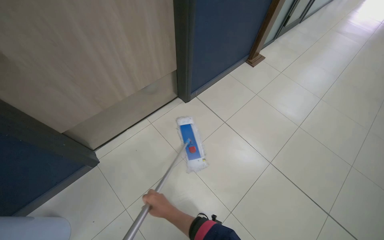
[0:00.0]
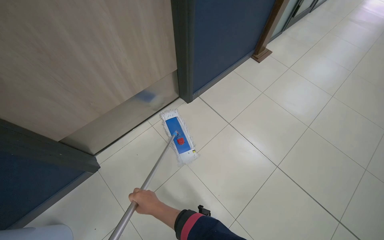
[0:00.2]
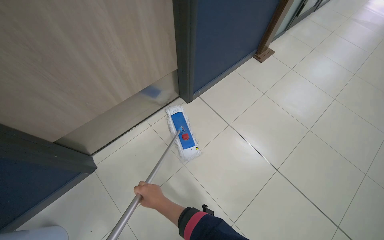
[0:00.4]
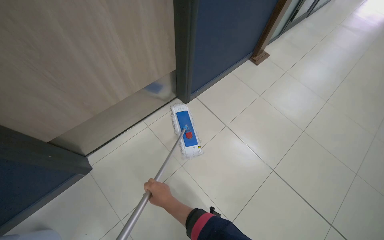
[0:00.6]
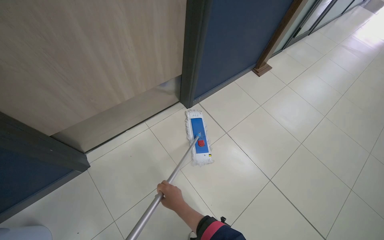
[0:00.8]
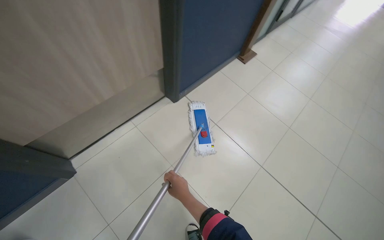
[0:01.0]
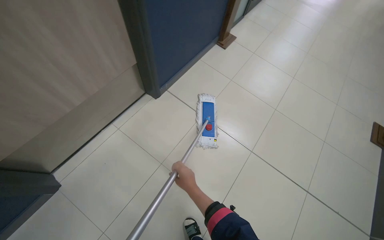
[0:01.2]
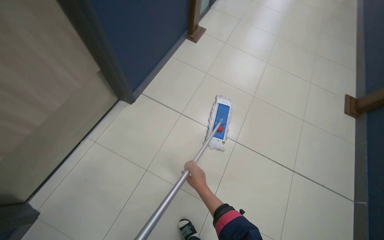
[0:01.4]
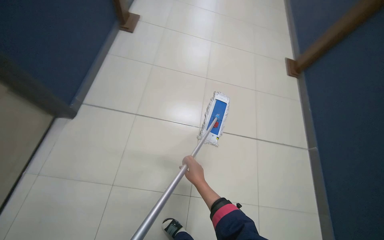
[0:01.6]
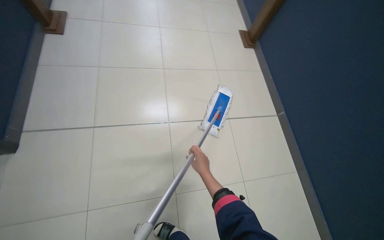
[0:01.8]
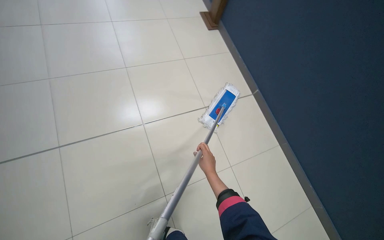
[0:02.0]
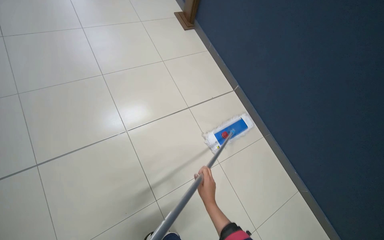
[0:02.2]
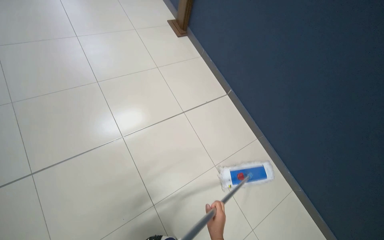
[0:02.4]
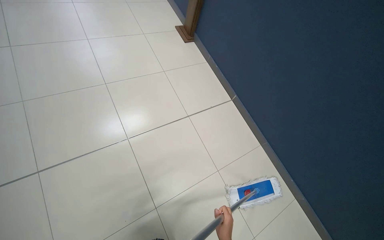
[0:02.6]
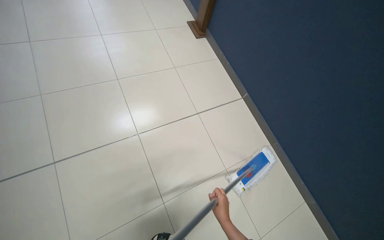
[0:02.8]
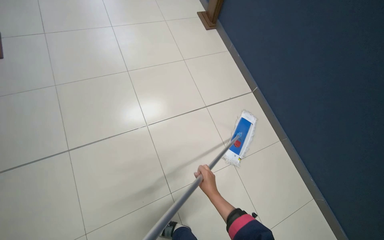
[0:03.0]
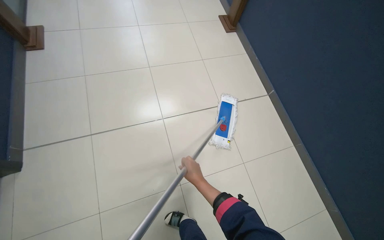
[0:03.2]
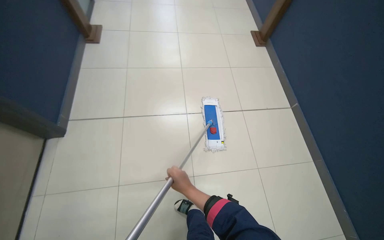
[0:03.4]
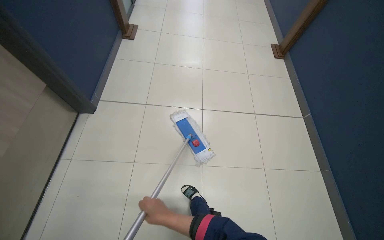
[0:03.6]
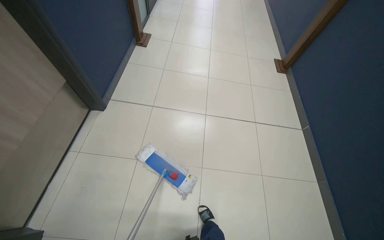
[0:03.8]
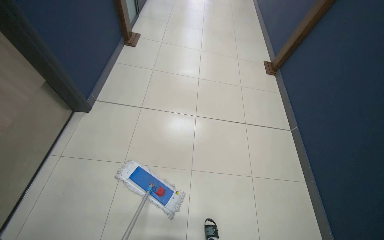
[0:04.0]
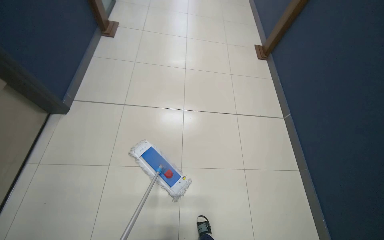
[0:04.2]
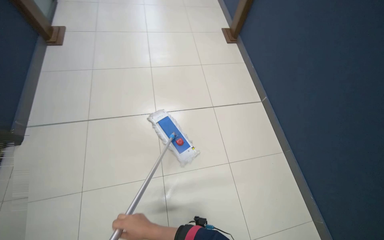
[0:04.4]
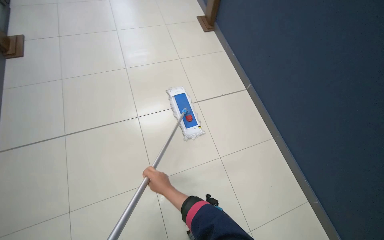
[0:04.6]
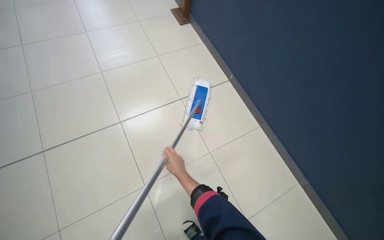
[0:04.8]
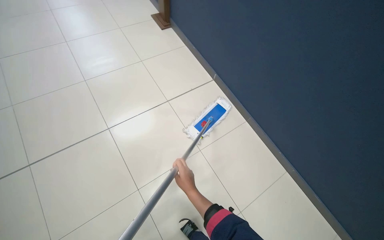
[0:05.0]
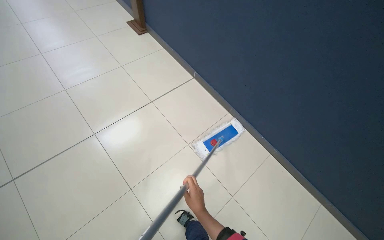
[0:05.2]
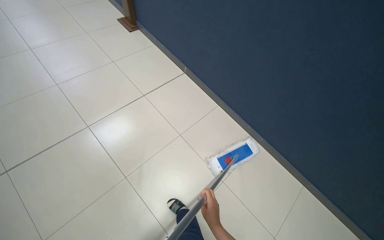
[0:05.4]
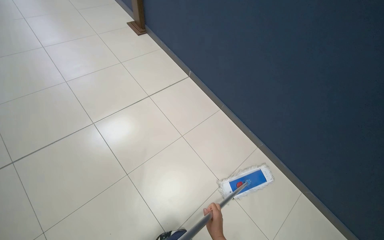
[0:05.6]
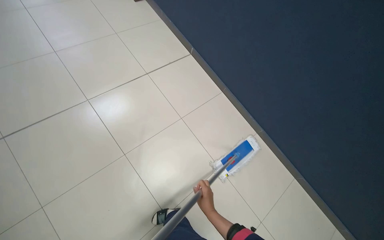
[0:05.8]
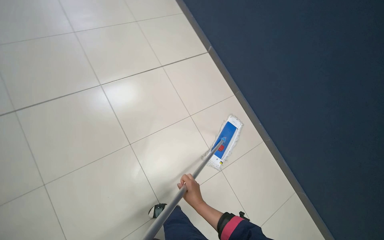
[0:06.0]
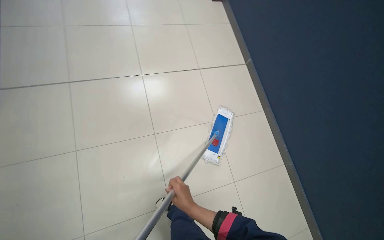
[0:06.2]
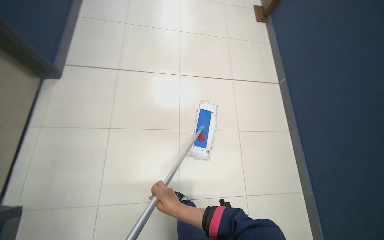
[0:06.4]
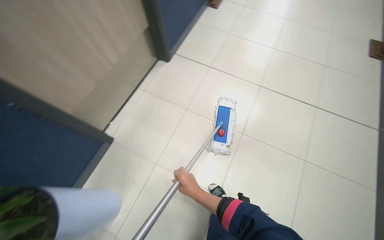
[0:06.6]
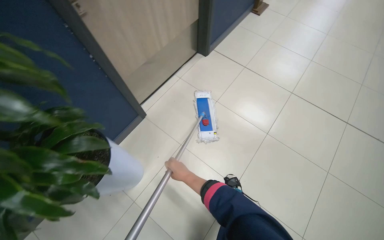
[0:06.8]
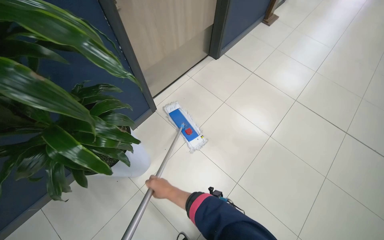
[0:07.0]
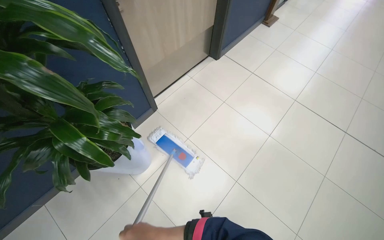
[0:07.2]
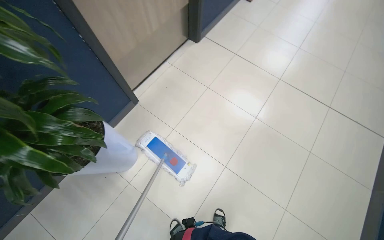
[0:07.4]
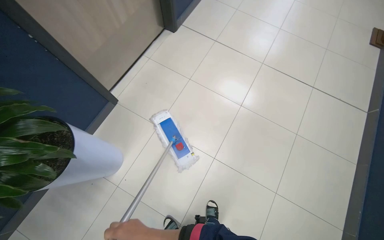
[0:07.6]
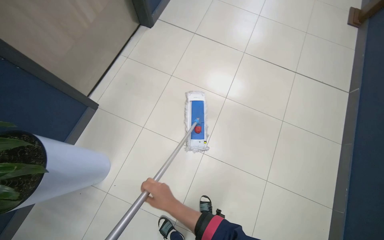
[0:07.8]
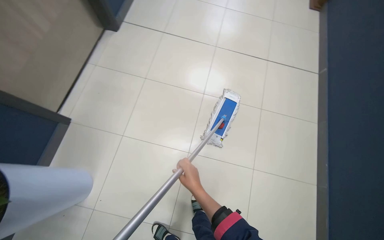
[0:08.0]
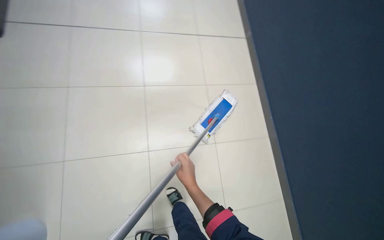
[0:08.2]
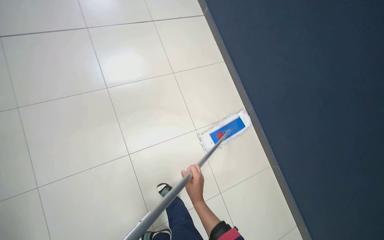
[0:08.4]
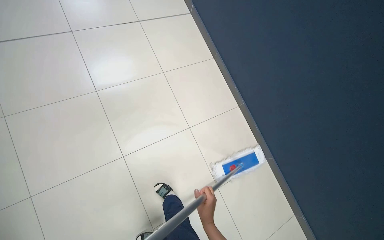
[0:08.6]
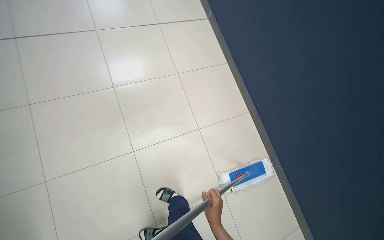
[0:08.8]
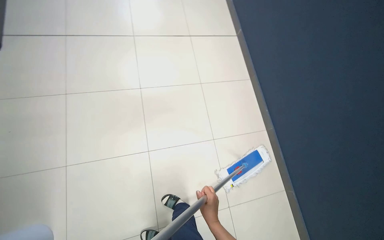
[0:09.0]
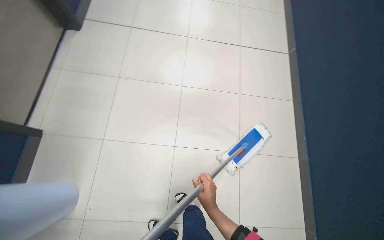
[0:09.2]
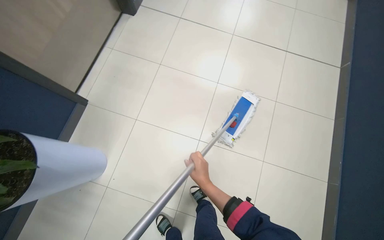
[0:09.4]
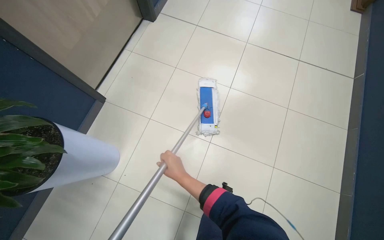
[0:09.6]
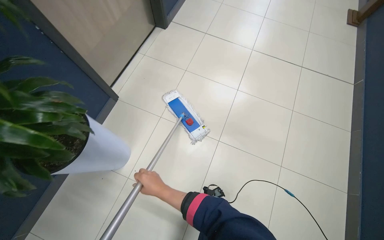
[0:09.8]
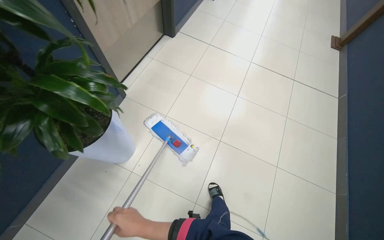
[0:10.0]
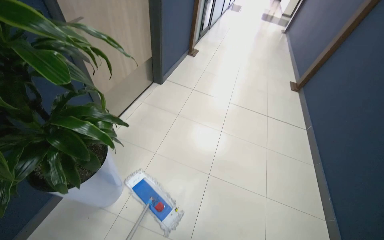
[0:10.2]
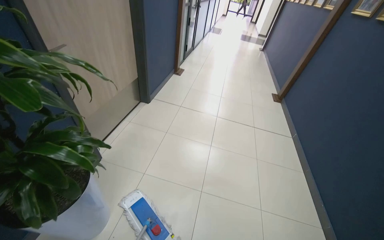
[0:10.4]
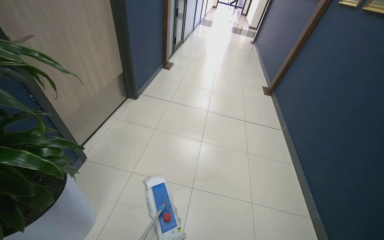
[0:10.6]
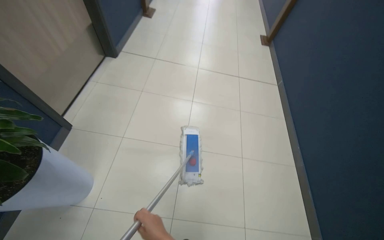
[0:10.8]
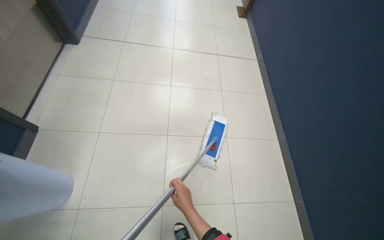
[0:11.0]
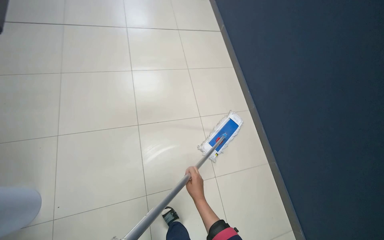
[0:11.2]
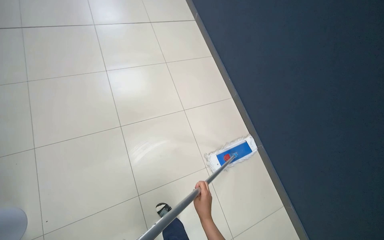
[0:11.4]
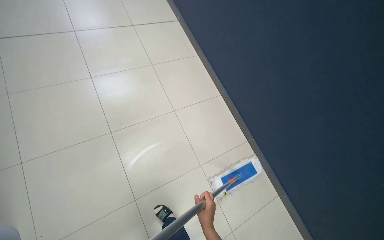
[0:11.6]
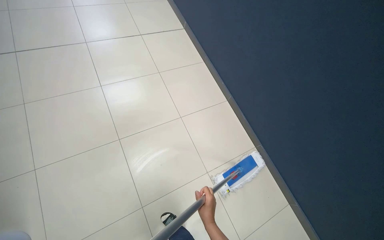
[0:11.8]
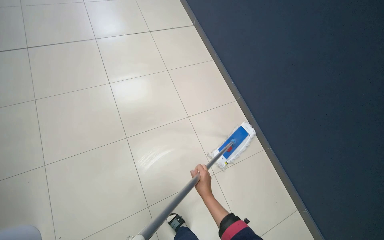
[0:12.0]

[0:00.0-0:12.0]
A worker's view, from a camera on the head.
Job: mopping floor.
The whole recording: Mopping hallway floor. The worker mops the tiled floor in the hallway.
0:00.0 to 0:01.6: The wearer looks approximately 40 degrees further to the right.
0:01.6 to 0:03.0: The wearer looks approximately 30 degrees further to the right.
0:03.0 to 0:04.4: The wearer's head swings about 20 degrees to the left.
0:04.4 to 0:06.0: The wearer looks some 20 degrees further to the right.
0:07.6 to 0:09.0: The head rotates some 20 degrees to the right.
0:09.0 to 0:10.4: The head travels about 50 cm. The wearer looks about 25 degrees further upward.
0:10.4 to 0:12.0: The camera pitches downward, by approximately 25 degrees.

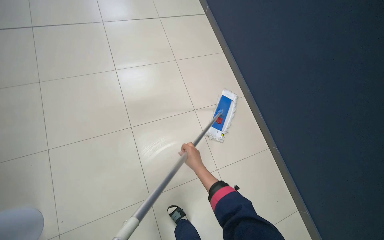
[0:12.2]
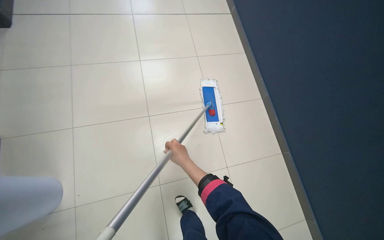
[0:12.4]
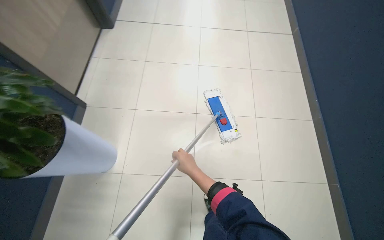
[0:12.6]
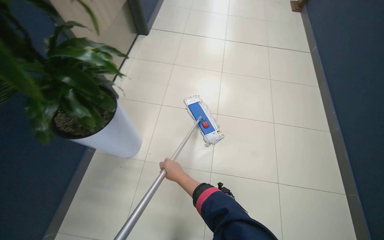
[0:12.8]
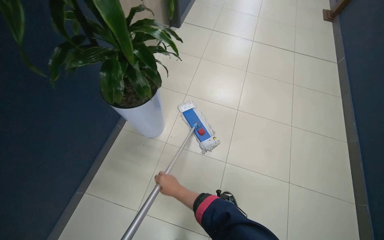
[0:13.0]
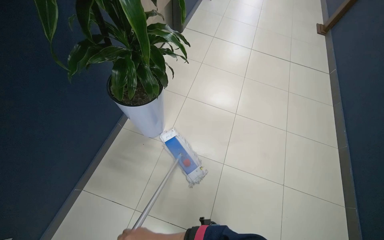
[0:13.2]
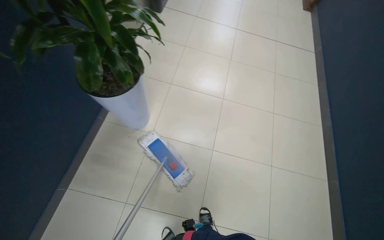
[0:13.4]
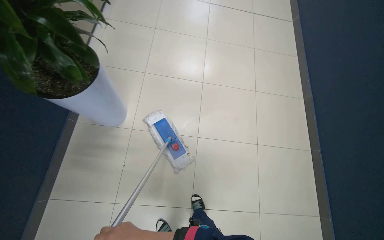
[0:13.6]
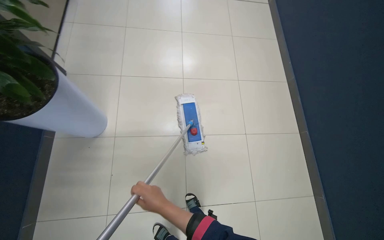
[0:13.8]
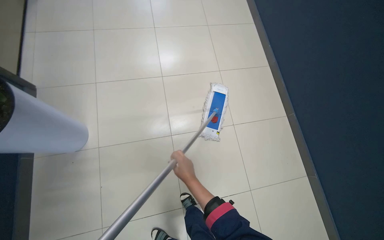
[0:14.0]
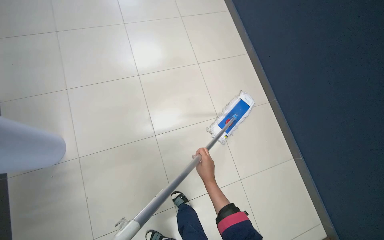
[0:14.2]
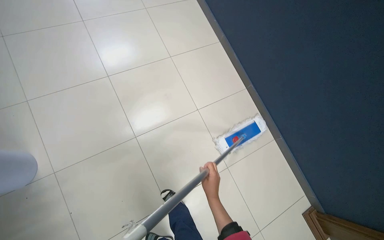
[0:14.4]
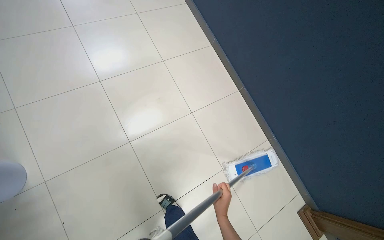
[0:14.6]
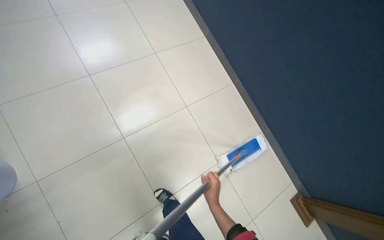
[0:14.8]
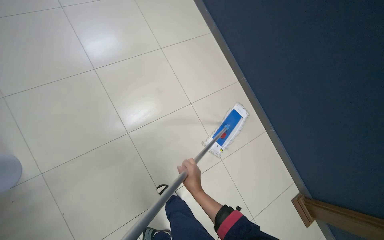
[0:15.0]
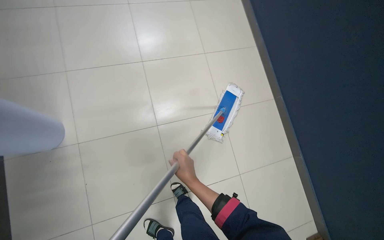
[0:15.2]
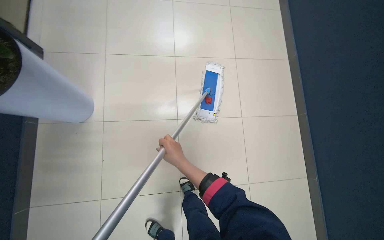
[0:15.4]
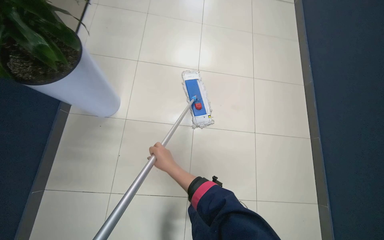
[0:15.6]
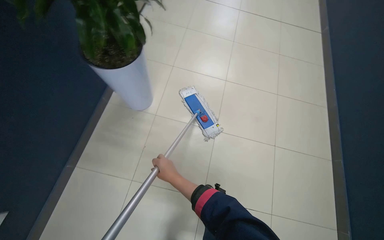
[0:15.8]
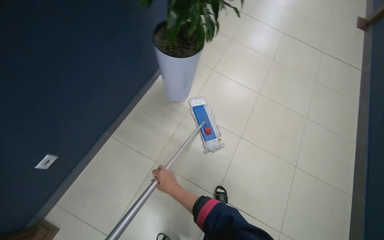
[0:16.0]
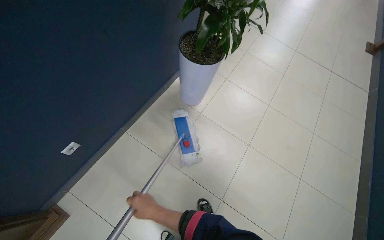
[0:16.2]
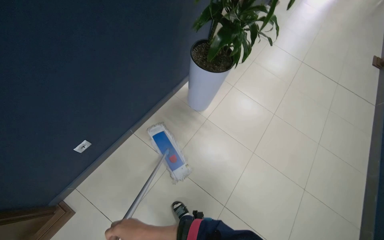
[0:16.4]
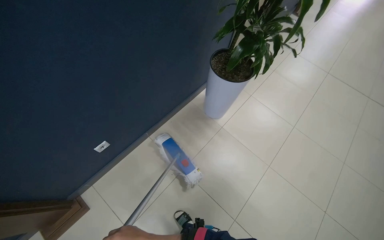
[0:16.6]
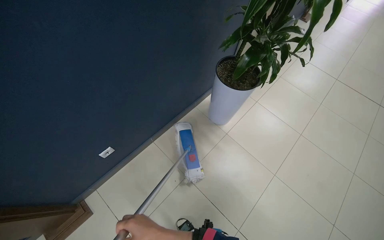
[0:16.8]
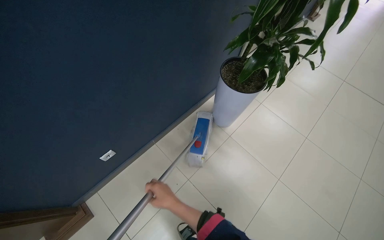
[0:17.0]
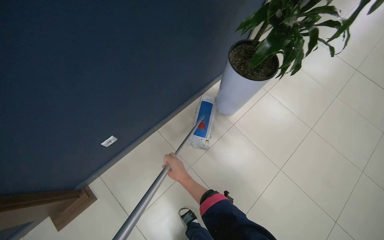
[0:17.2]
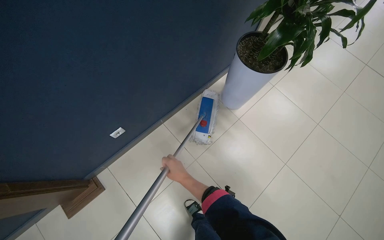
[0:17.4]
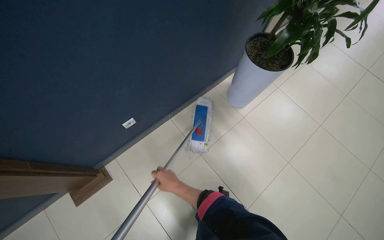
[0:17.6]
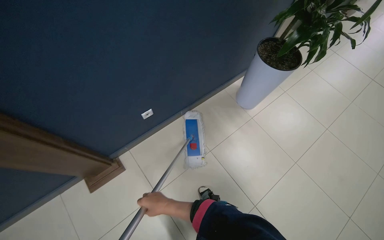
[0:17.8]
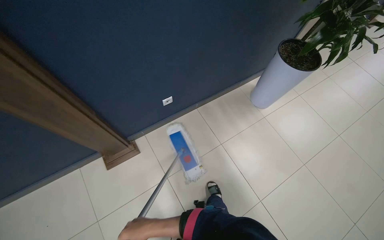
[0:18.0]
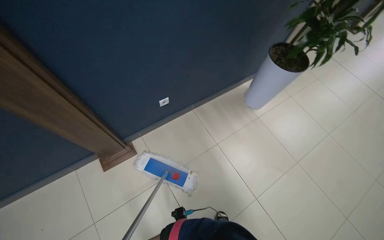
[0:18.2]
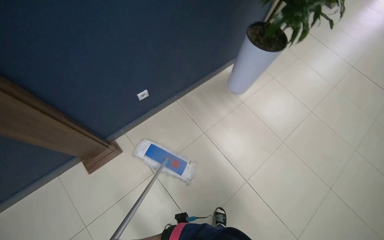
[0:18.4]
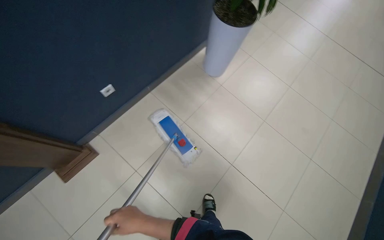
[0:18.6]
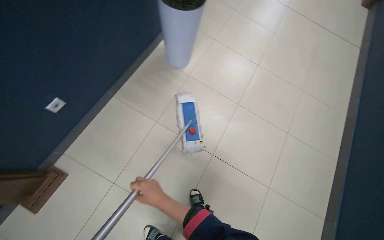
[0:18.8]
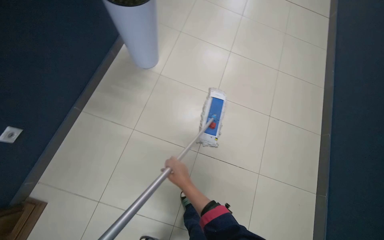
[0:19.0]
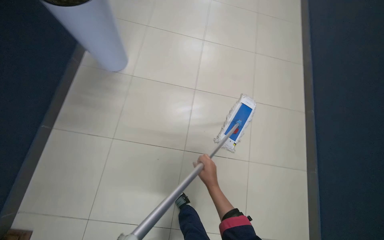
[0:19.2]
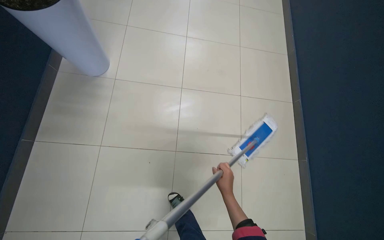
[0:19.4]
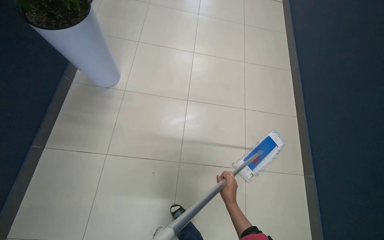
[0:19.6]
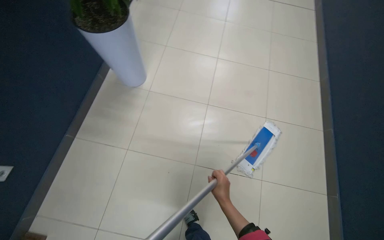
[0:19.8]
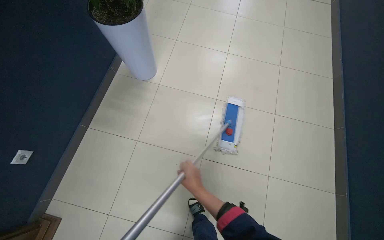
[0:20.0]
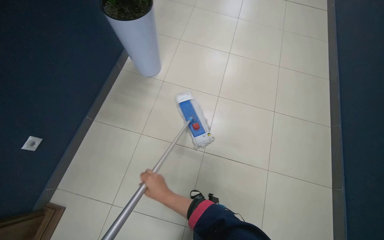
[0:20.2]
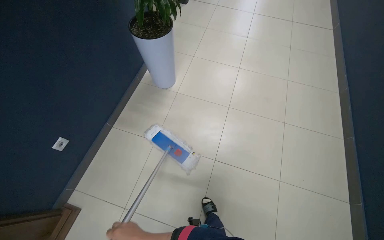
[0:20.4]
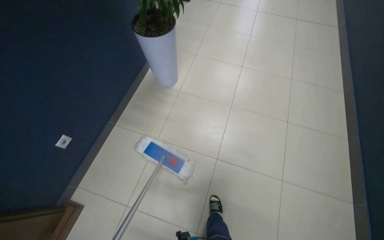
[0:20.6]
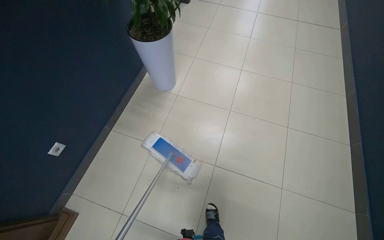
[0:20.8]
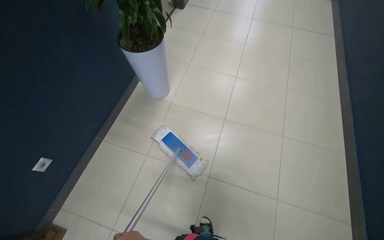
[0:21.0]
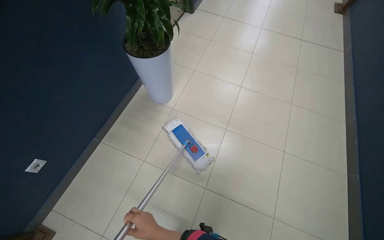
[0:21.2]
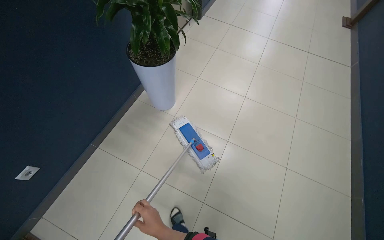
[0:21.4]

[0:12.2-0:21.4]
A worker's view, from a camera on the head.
Job: mopping floor.
The whole recording: Mopping hallway floor. The worker mops the tiled floor in the hallway.
0:12.2 to 0:13.8: The scene turns about 35 degrees counterclockwise in the picture.
0:18.4 to 0:19.8: The camera is carried about 50 cm. Everything in view rotates approximately 35 degrees counterclockwise.
